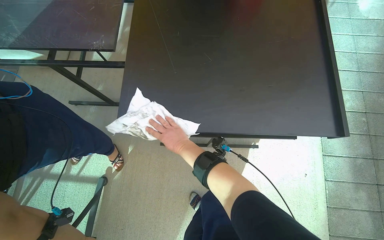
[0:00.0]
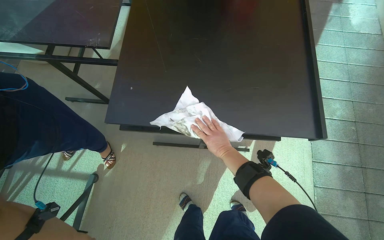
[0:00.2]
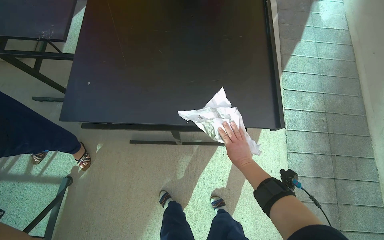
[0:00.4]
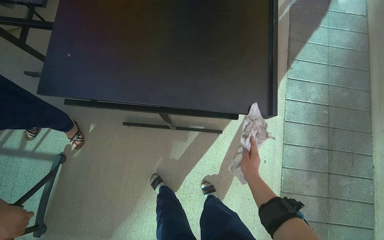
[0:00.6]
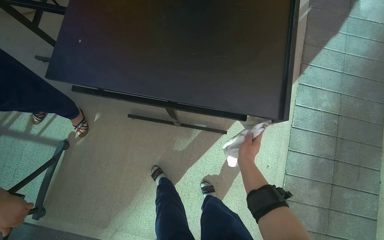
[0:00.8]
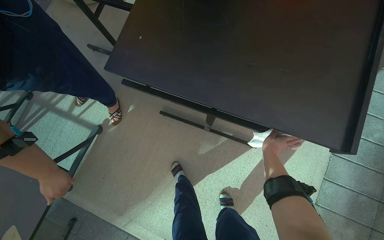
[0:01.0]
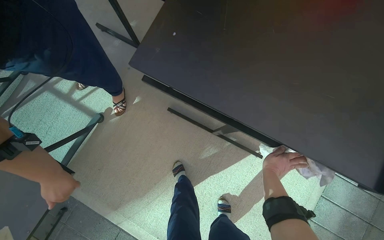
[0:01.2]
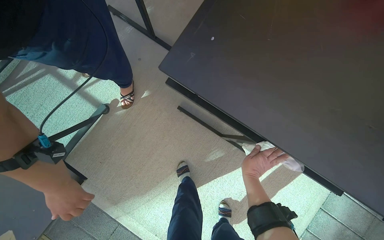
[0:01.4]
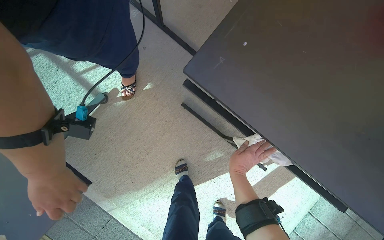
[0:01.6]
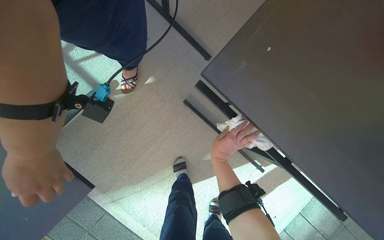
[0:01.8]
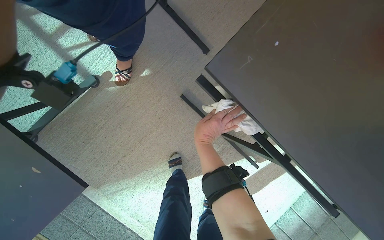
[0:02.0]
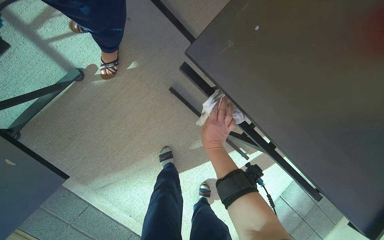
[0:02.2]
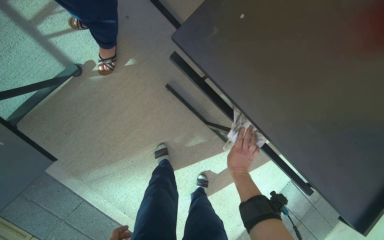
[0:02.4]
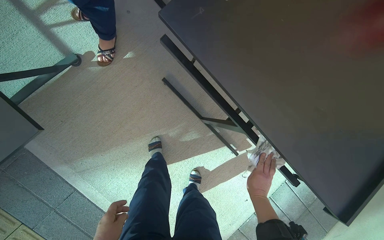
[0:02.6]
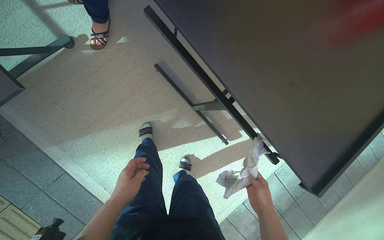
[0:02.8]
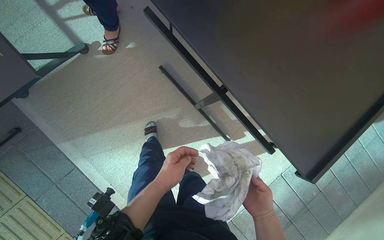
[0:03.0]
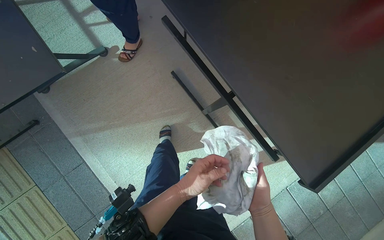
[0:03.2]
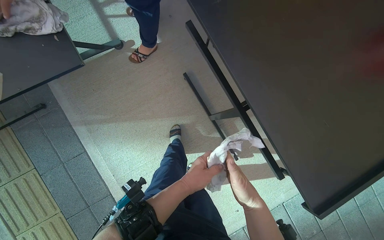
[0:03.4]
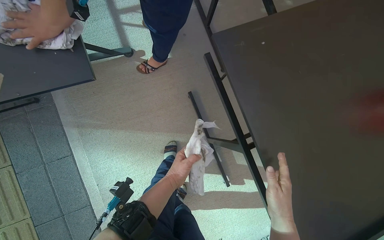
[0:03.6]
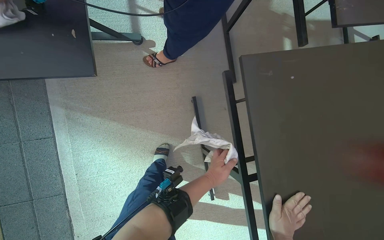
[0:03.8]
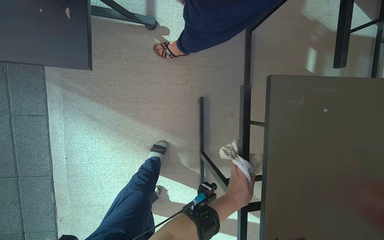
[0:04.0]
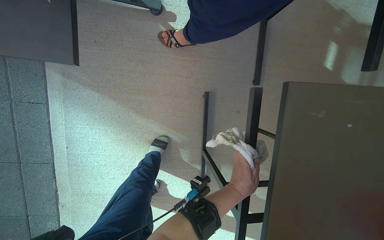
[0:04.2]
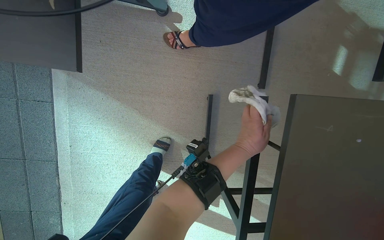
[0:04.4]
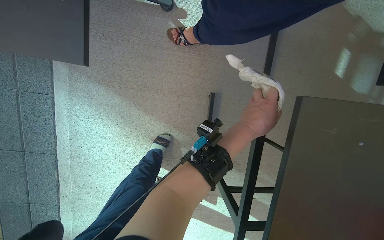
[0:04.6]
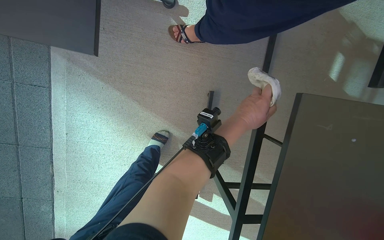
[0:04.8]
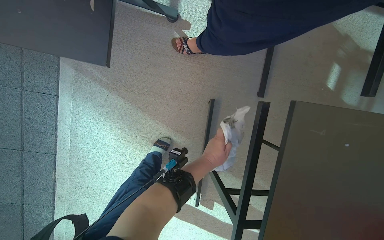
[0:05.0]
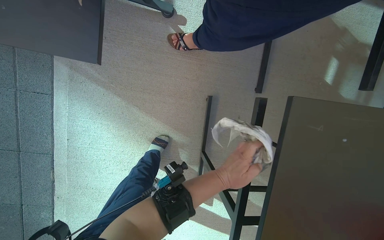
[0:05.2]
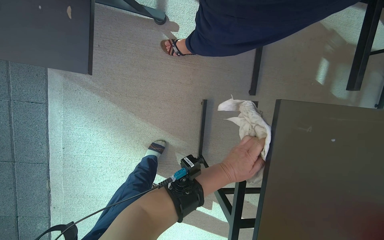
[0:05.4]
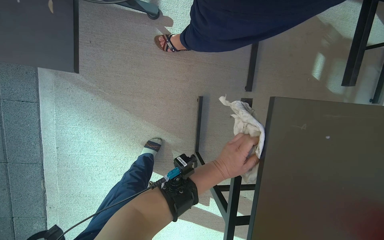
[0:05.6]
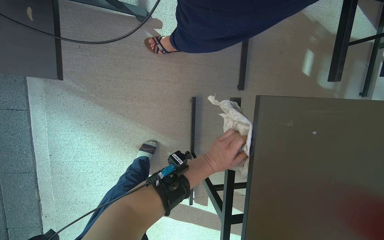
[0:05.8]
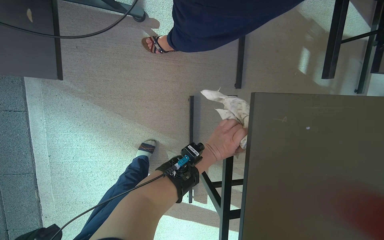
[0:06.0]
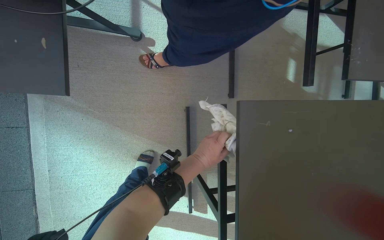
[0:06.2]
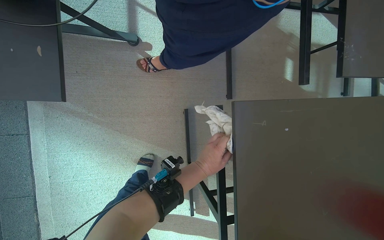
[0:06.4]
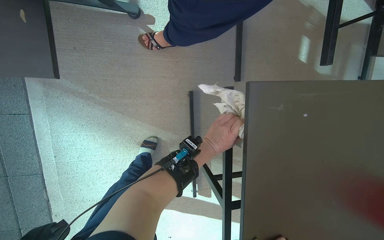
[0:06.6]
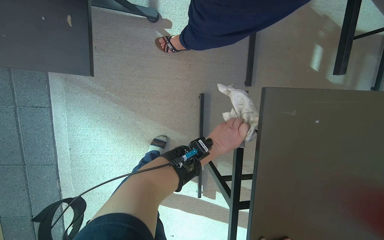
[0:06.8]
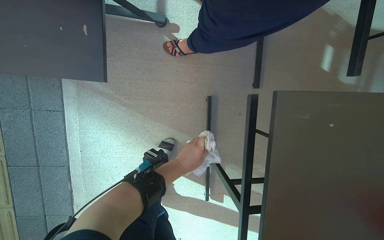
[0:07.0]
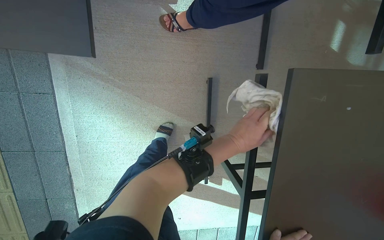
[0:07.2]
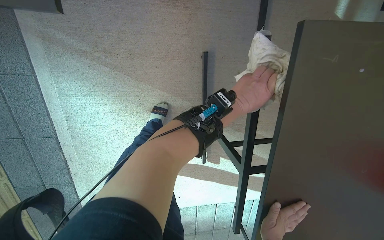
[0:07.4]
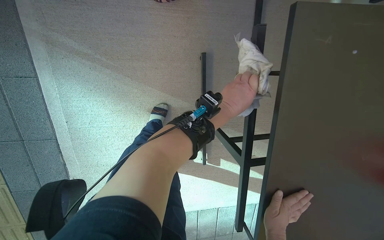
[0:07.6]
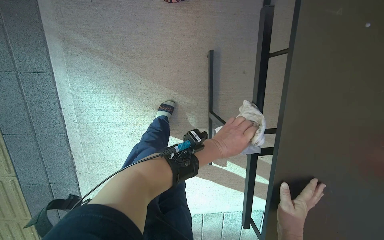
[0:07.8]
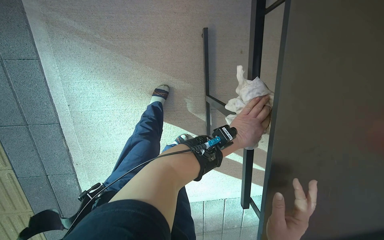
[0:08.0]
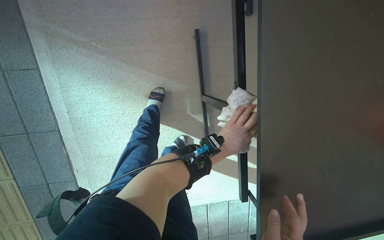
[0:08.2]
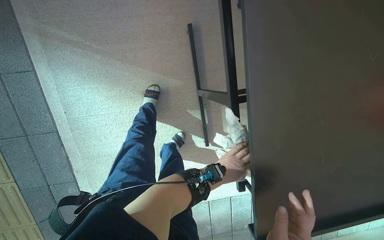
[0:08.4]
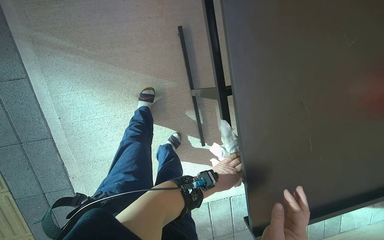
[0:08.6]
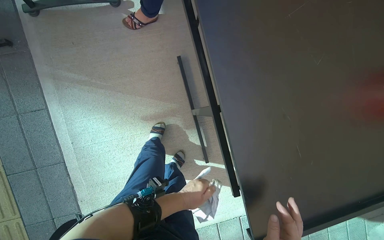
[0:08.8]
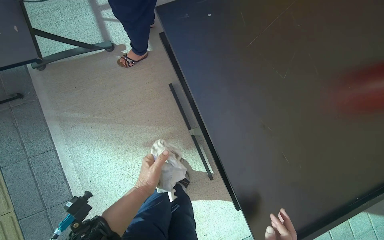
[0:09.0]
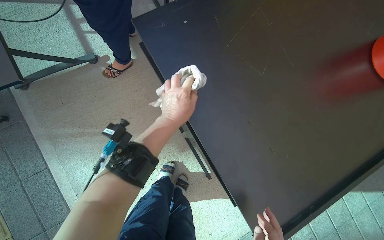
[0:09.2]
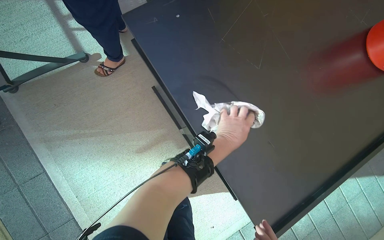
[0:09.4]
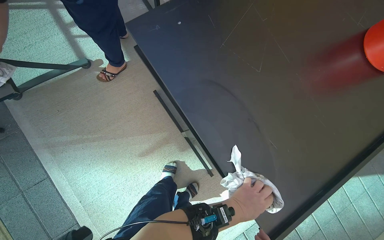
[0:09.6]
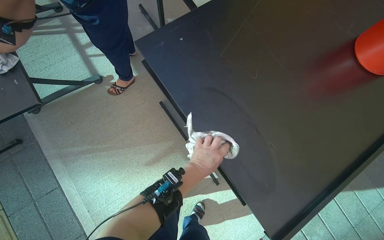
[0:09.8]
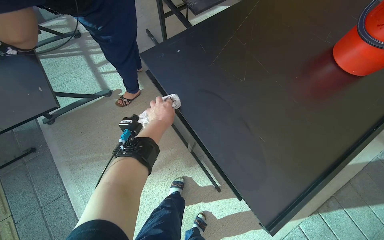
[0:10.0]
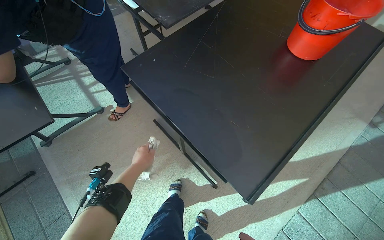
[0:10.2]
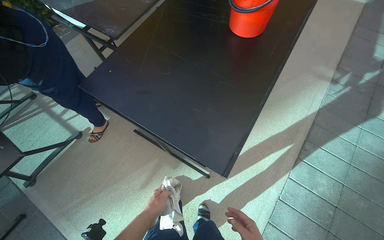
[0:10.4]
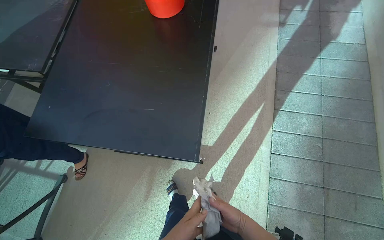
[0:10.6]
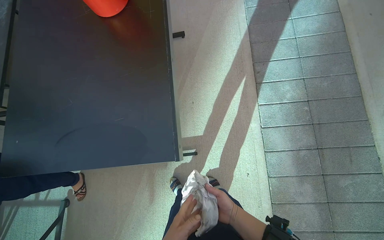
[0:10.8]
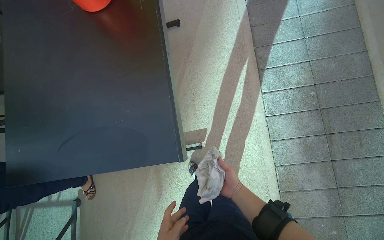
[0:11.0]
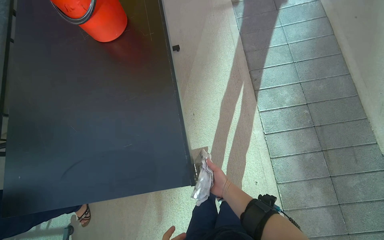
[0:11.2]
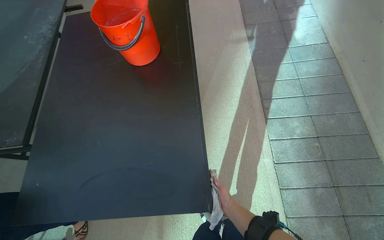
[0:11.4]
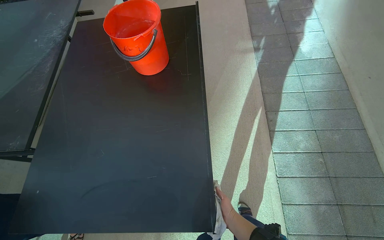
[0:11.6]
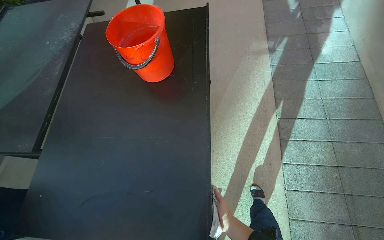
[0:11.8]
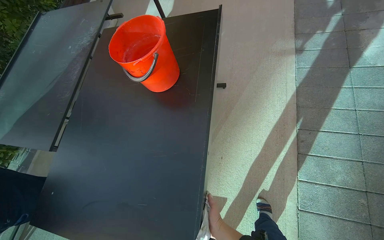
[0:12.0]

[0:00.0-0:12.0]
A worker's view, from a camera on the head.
Job: wiping surfaces.
The whole recording: Wiping outdoor tables. The worker dips and wrings a cloth, then wipes the tops, undersides, and frames of outdoor tables.
0:01.6 to 0:03.0: The right hand moves down the picture, roughly 35 cm, and moves approximately 15 cm to the left and comes back.
0:03.0 to 0:04.4: The scene turns about 45 degrees clockwise in the picture.
0:04.4 to 0:06.0: The left hand goes up and down the picture, roughly 15 cm each way, reversing 2 times.
0:07.6 to 0:09.0: The view tilts about 20 degrees upward. The left hand shifts some 35 cm down the picture and to the left.
0:09.0 to 0:10.4: The view tilts approximately 15 degrees upward. The scene turns about 35 degrees counterclockwise in the picture.
0:10.4 to 0:12.0: The head travels roughly 50 cm. The scene rotates counterclockwise by roughly 30 degrees.

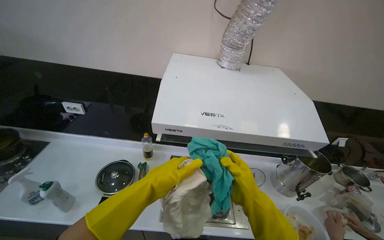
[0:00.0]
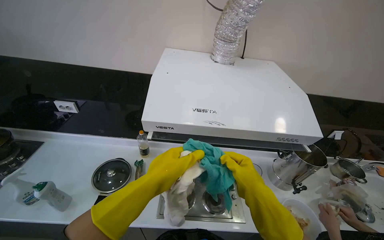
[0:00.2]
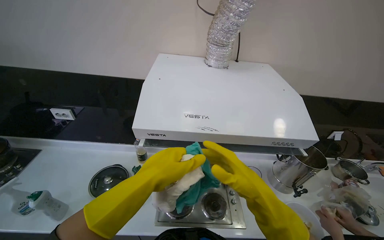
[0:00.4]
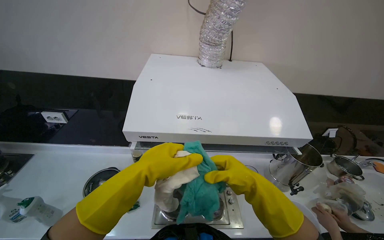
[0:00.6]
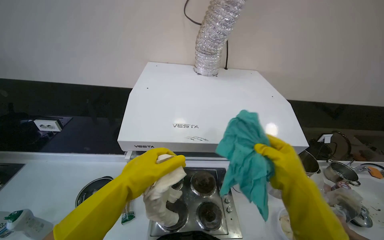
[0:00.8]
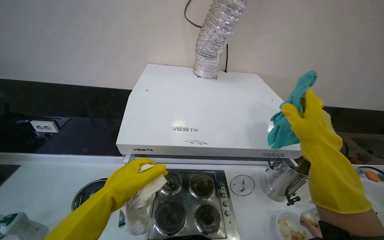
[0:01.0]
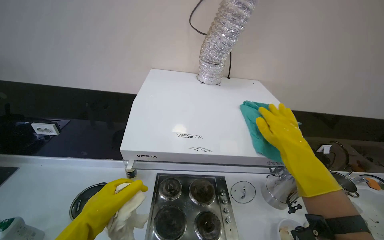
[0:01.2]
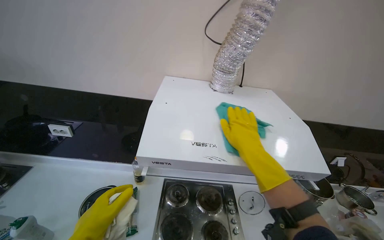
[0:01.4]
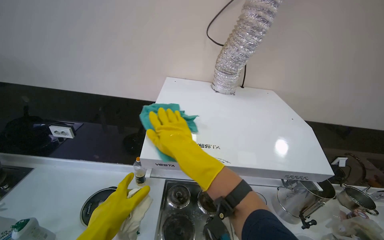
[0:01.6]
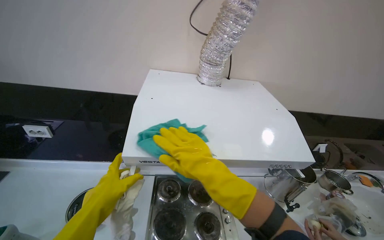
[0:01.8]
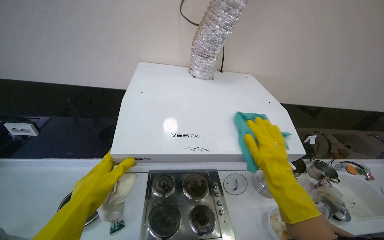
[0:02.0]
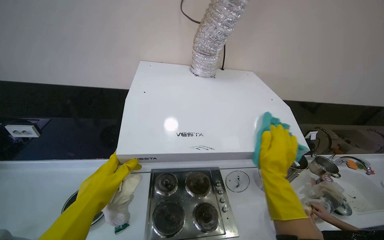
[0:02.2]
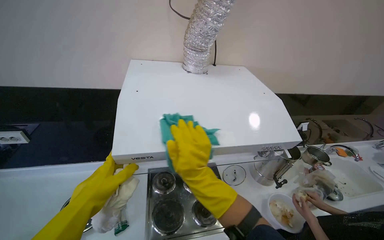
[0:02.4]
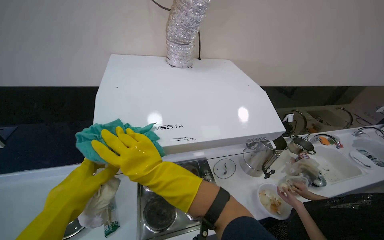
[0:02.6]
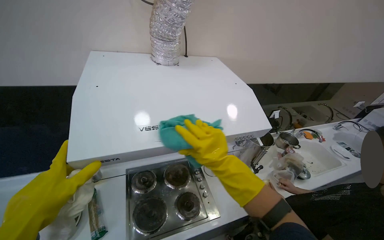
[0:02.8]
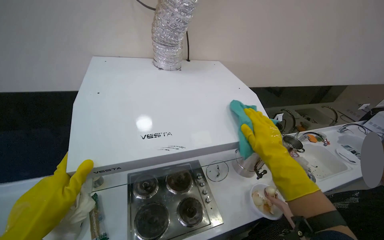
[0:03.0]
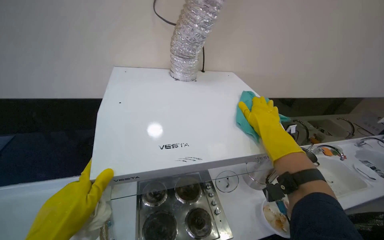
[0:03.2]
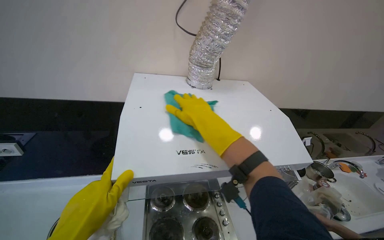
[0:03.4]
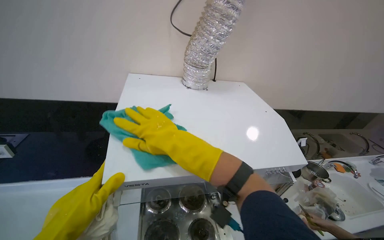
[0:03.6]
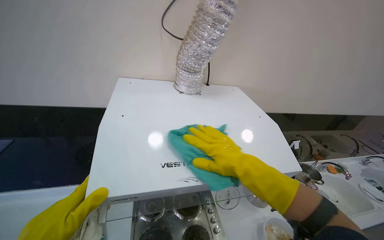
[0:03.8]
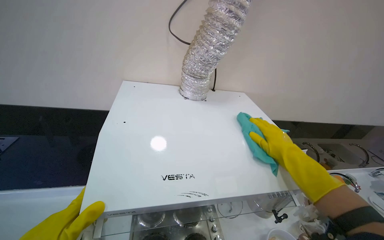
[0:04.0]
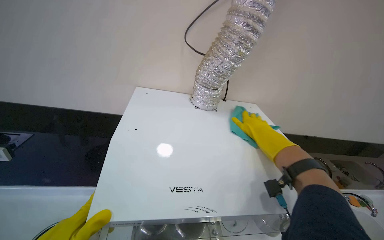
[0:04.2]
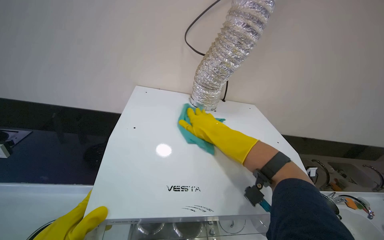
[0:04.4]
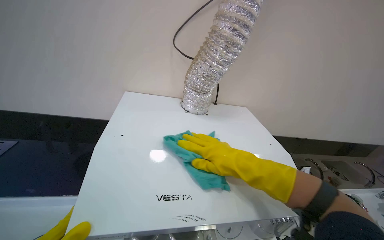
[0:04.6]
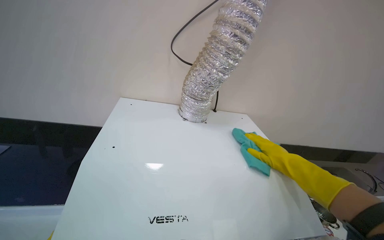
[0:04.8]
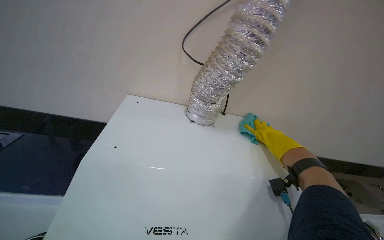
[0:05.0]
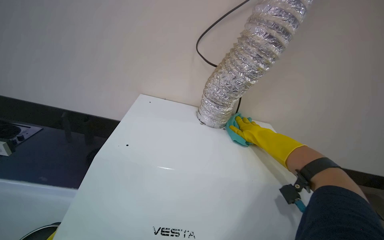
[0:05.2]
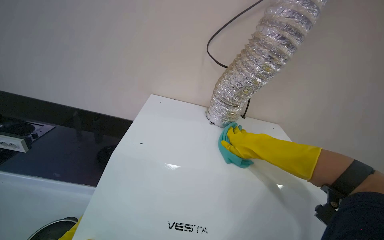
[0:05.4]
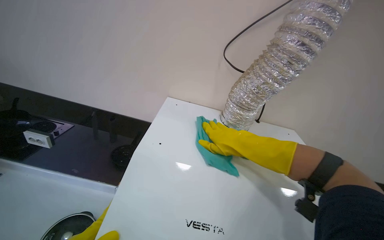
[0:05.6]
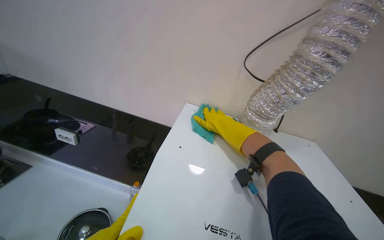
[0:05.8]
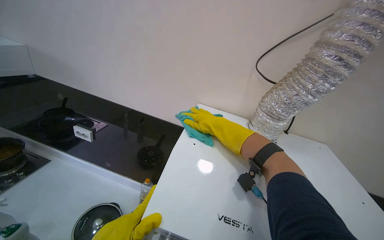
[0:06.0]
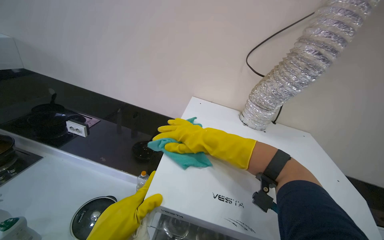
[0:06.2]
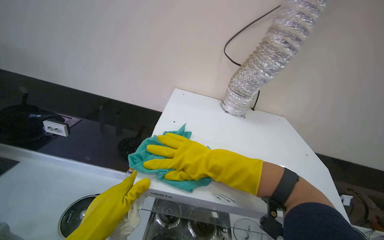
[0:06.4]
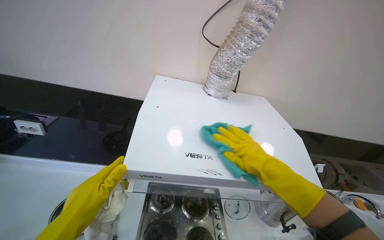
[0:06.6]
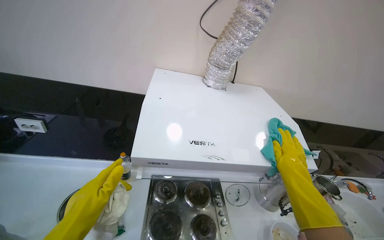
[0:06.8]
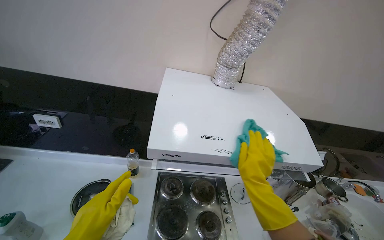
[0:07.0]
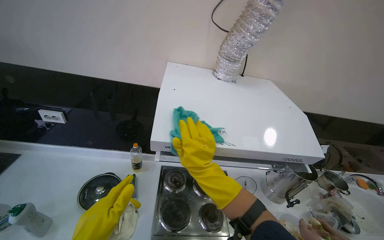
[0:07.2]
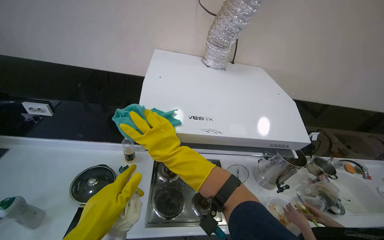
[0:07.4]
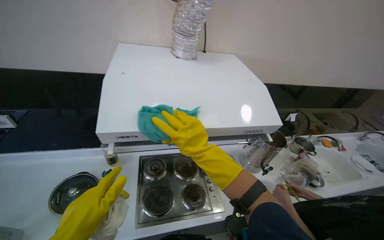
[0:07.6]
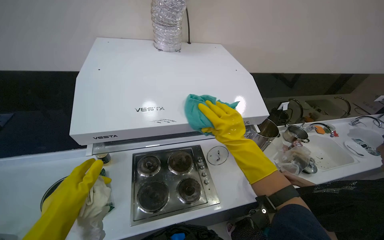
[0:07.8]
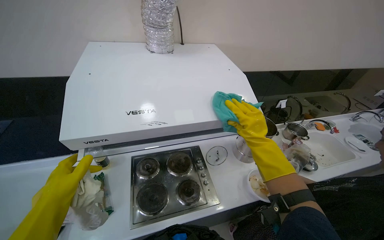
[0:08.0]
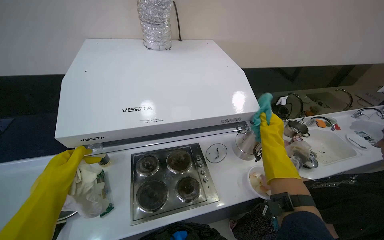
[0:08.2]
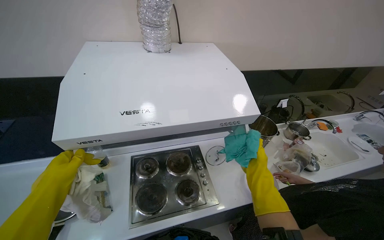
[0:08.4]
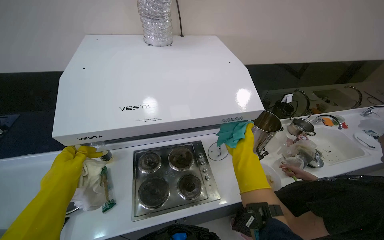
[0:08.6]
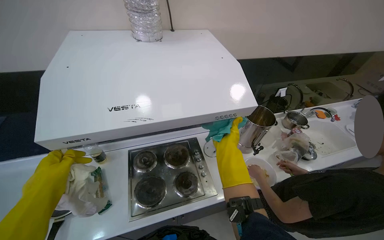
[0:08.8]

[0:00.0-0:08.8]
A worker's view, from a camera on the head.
Job: cleaning kitchen.
The whole recording: Wiping top of range hood. The worker wipes the top surface of the range hood with a cloth.
0:00.0 to 0:01.4: The right hand travels up the picture by some 20 cm.
0:01.4 to 0:03.0: The head turns to the right by roughly 20 degrees. The right hand goes left and right, some 35 cm each way, reversing 3 times.
0:03.0 to 0:04.4: The right hand goes left and right, roughly 35 cm each way, reversing 2 times.
0:04.4 to 0:05.8: The right hand travels farther from the camera by approximately 10 cm, and travels to the right and back again, approximately 25 cm each way.
0:05.8 to 0:07.4: The head rotates approximately 15 degrees to the right. The view tilts some 15 degrees downward. The right hand goes left and right, approximately 35 cm each way, reversing 2 times.
0:07.4 to 0:08.8: The right hand heads to the right and farther from the camera, covering approximately 40 cm.
